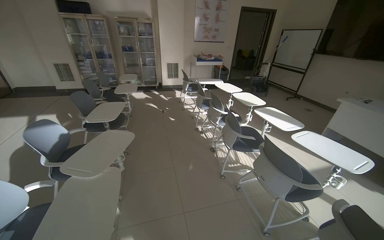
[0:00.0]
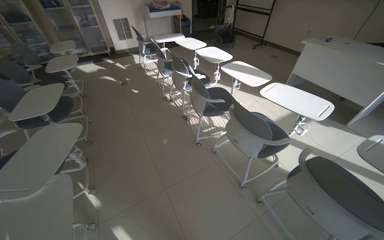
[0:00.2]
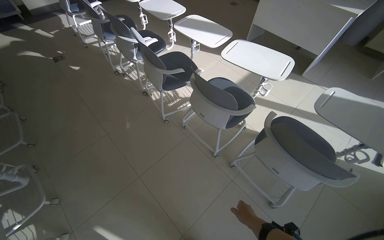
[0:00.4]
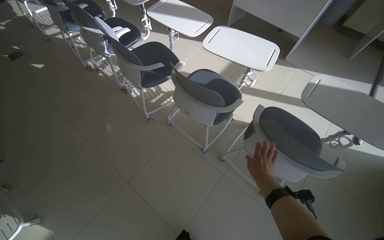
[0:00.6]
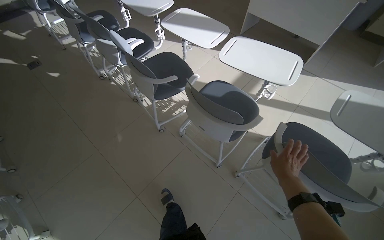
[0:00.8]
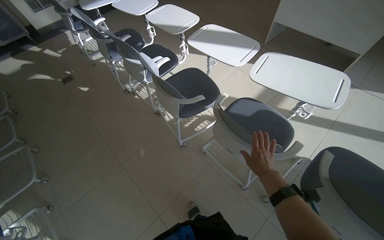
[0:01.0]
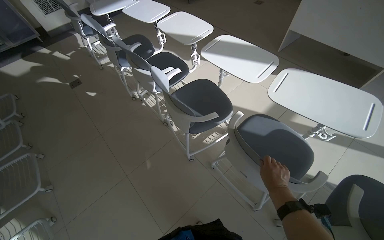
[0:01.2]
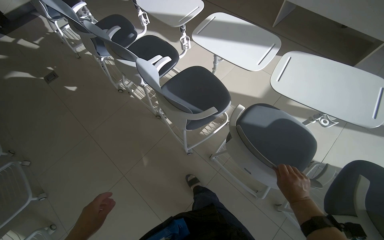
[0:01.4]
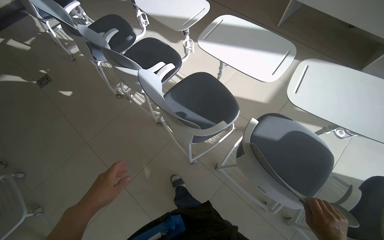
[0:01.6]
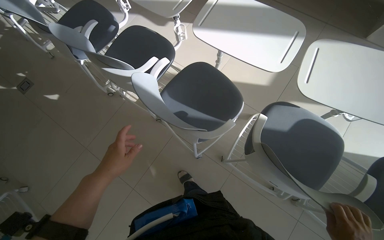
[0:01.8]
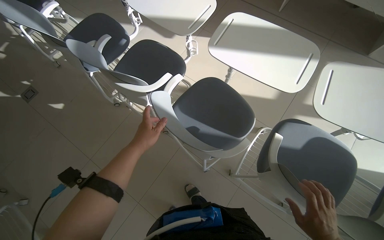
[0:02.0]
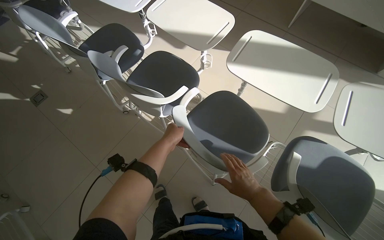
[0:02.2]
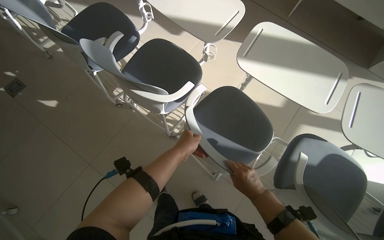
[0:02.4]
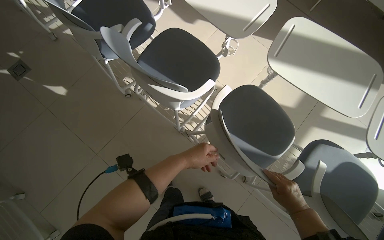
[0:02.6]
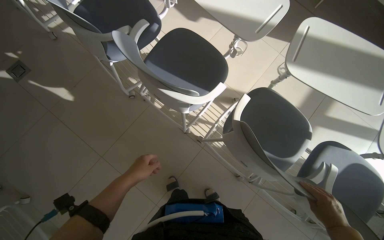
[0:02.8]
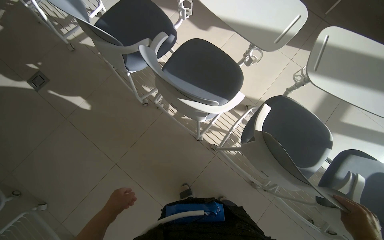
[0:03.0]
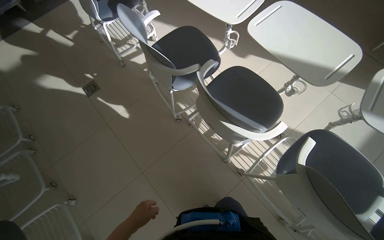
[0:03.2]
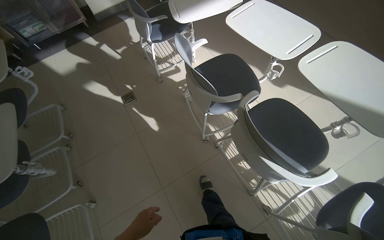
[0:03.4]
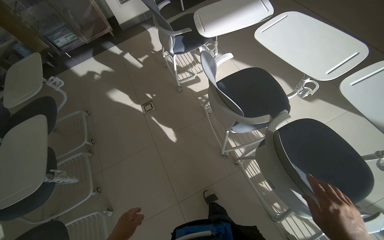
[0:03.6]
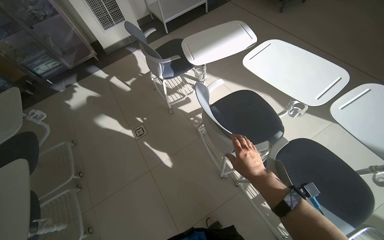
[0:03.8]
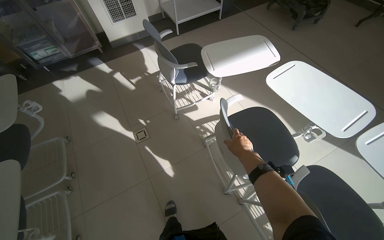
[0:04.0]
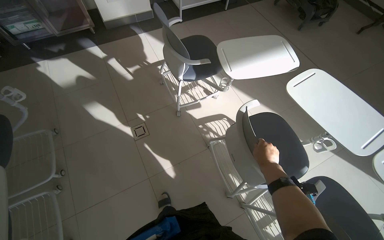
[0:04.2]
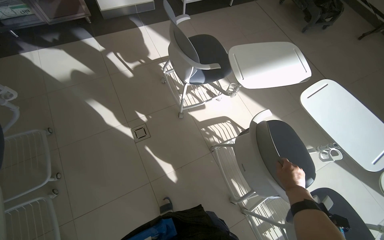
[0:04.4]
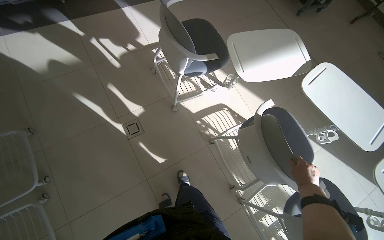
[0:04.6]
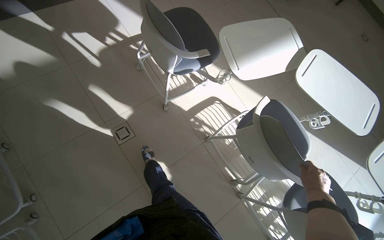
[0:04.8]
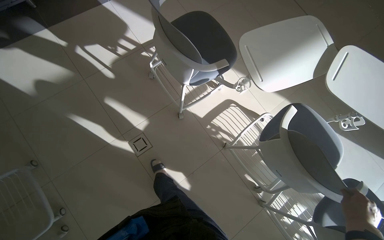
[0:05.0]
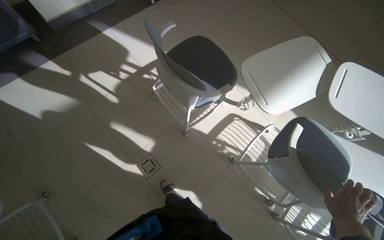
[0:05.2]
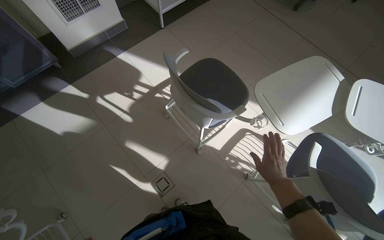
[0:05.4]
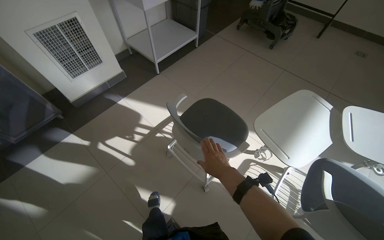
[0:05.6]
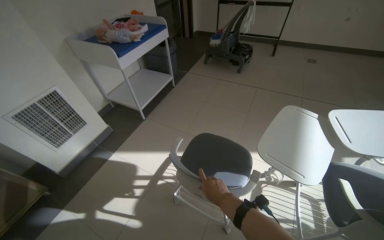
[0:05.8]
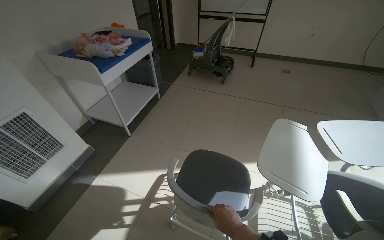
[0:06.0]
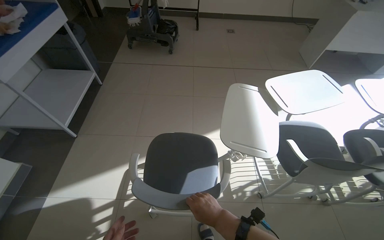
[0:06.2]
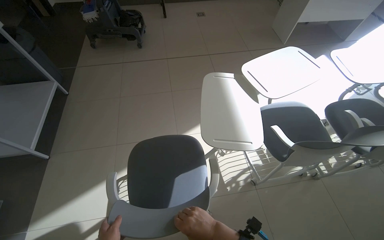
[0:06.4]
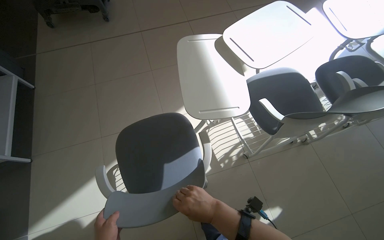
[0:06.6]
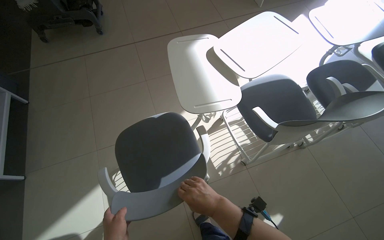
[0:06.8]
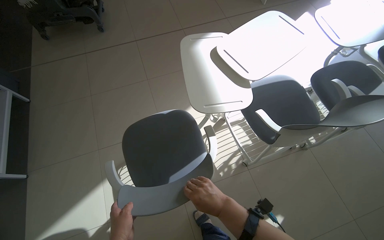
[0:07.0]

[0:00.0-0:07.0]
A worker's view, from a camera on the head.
Job: organizing items.
The whole recording: Arranging chairs with attached desks. The worker arranges the chairs with attached desks in the room.
0:00.0 to 0:01.4: The head travels approximately 1 m. The head turns to the right by roughly 30 degrees. The view tips downward by roughly 35 degrees.
0:01.4 to 0:02.8: The camera is carried about 70 cm. The view tips downward by roughly 15 degrees.
0:02.8 to 0:04.2: The camera travels approximately 90 cm. The view tilts approximately 15 degrees upward.
0:04.2 to 0:05.6: The wearer moves approximately 70 cm.
0:05.6 to 0:07.0: The wearer's head swings approximately 60 degrees to the right.

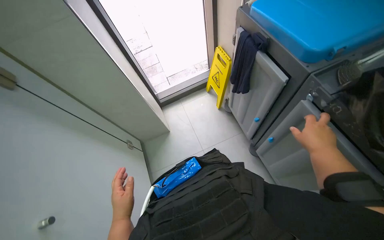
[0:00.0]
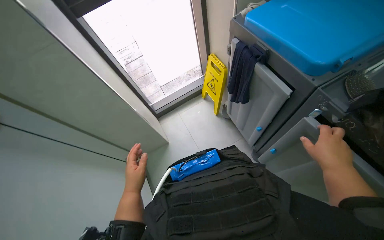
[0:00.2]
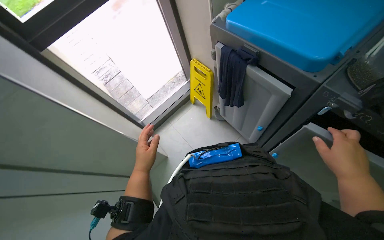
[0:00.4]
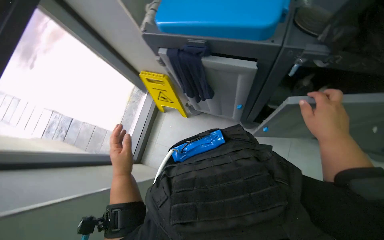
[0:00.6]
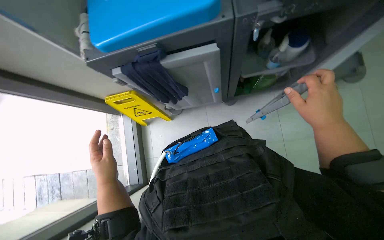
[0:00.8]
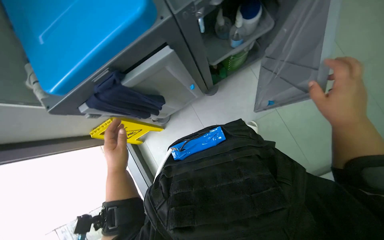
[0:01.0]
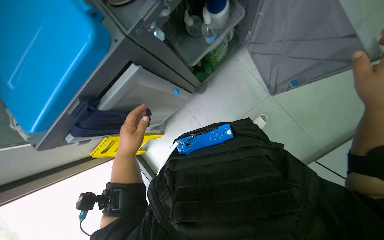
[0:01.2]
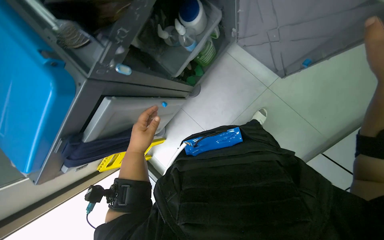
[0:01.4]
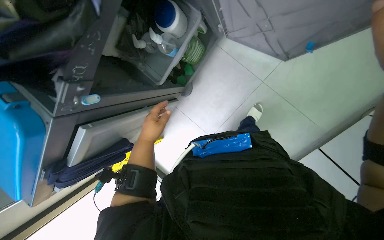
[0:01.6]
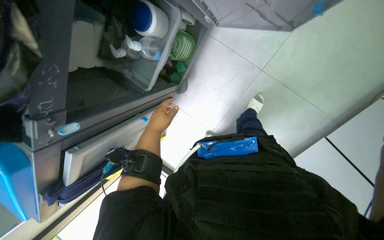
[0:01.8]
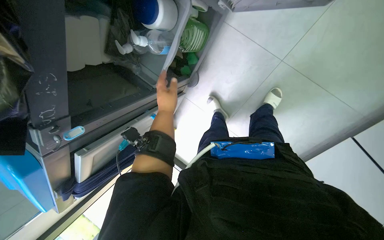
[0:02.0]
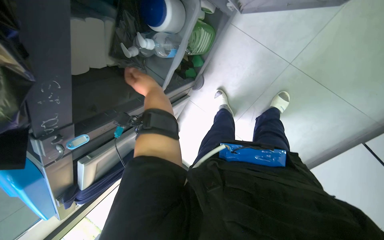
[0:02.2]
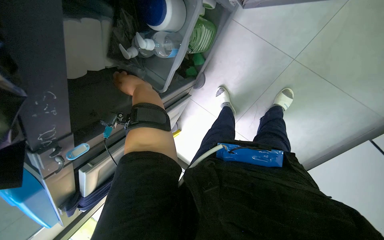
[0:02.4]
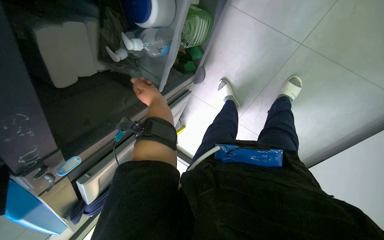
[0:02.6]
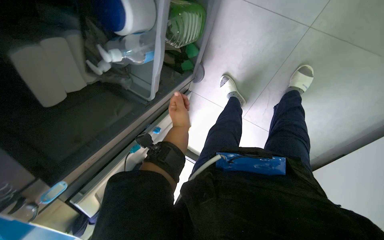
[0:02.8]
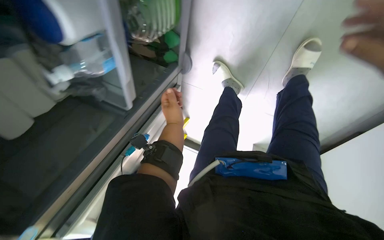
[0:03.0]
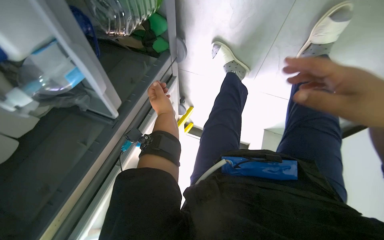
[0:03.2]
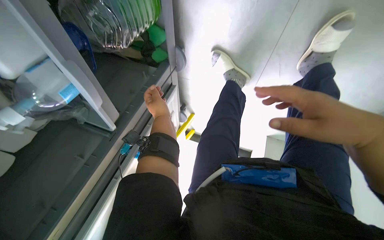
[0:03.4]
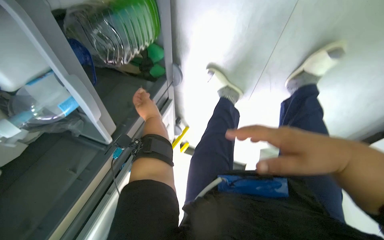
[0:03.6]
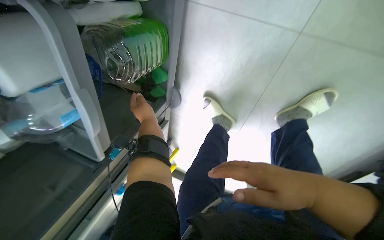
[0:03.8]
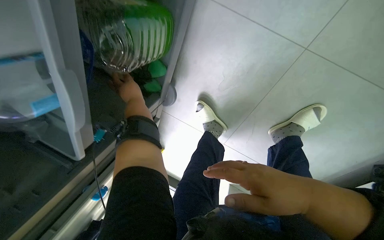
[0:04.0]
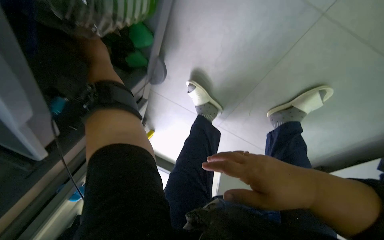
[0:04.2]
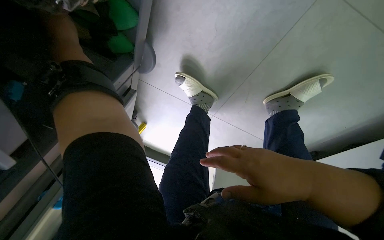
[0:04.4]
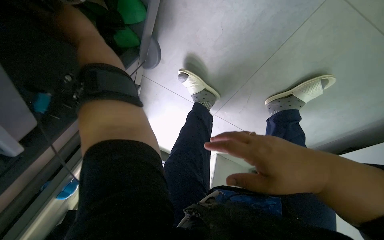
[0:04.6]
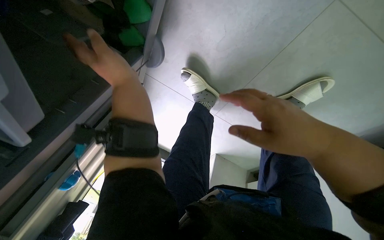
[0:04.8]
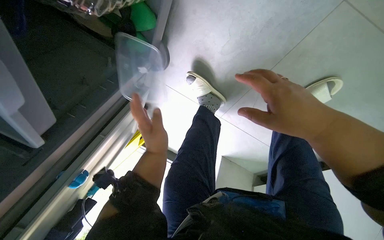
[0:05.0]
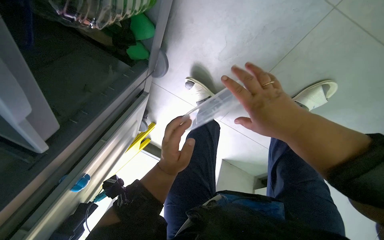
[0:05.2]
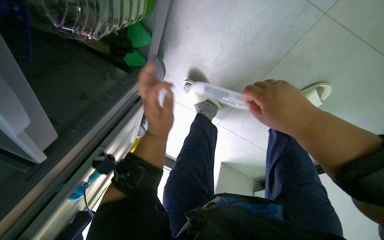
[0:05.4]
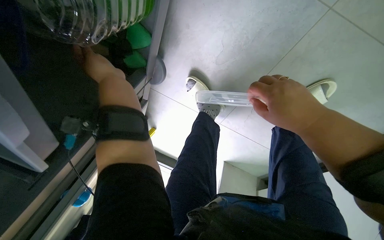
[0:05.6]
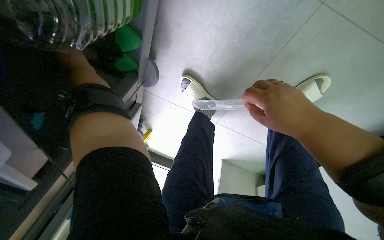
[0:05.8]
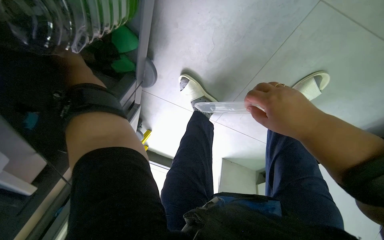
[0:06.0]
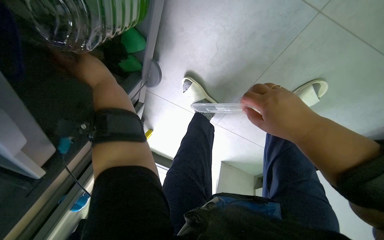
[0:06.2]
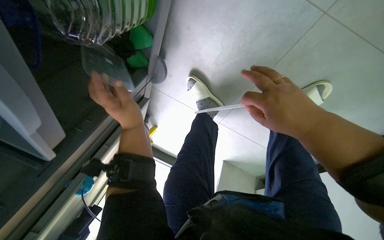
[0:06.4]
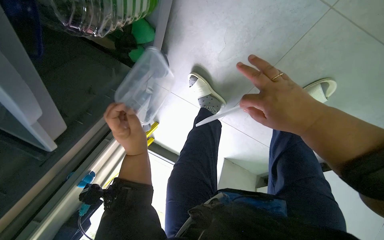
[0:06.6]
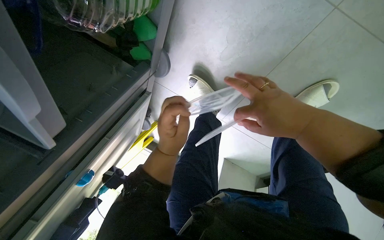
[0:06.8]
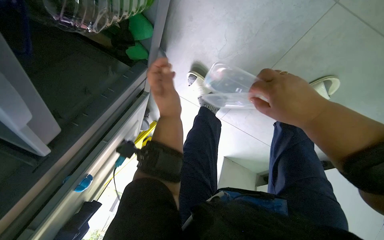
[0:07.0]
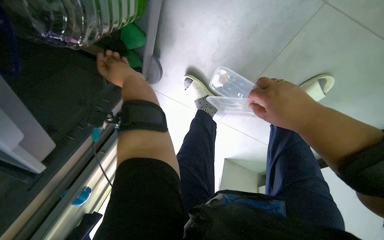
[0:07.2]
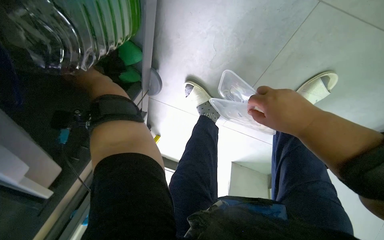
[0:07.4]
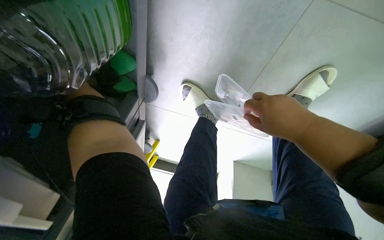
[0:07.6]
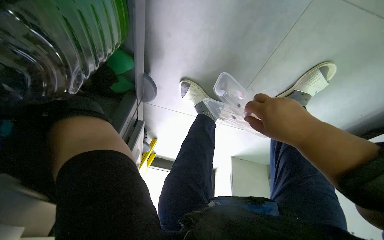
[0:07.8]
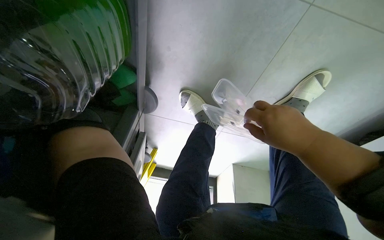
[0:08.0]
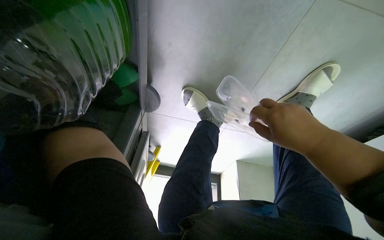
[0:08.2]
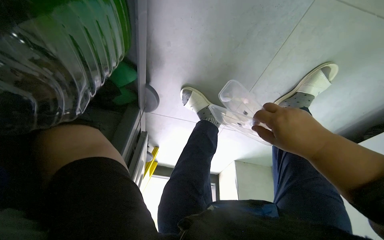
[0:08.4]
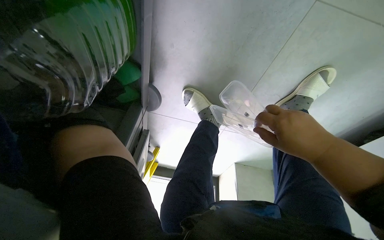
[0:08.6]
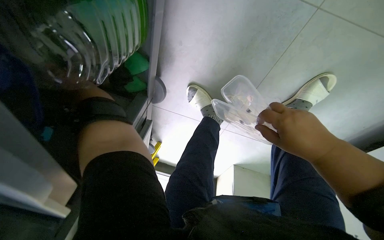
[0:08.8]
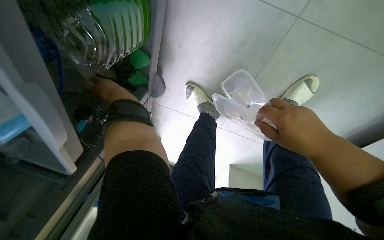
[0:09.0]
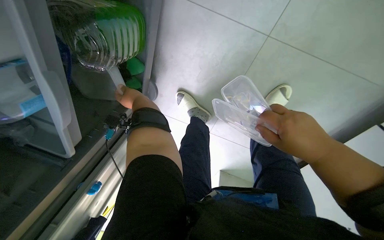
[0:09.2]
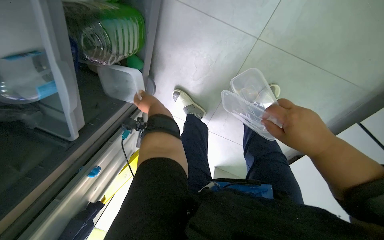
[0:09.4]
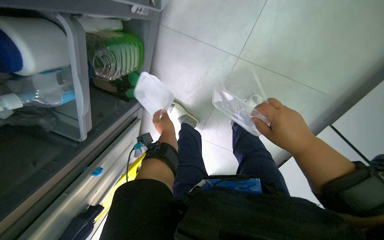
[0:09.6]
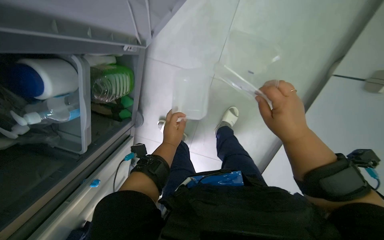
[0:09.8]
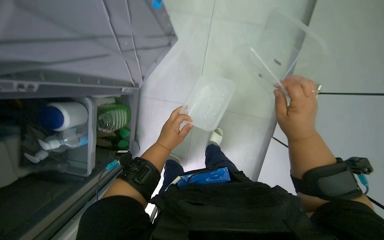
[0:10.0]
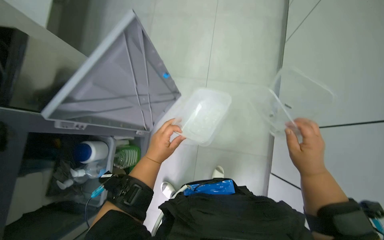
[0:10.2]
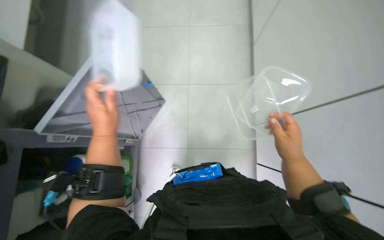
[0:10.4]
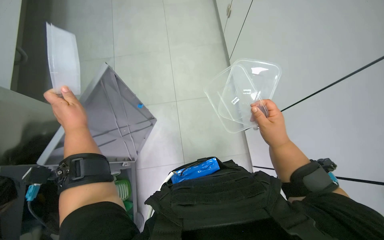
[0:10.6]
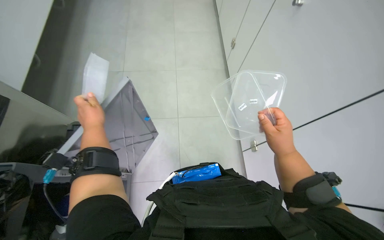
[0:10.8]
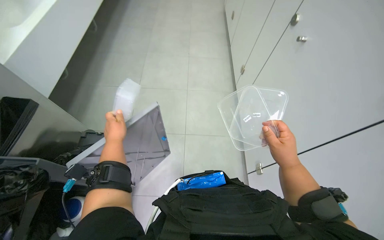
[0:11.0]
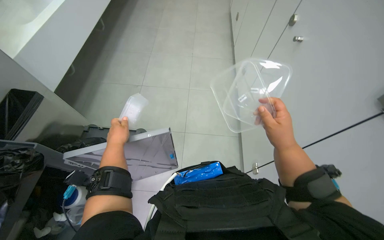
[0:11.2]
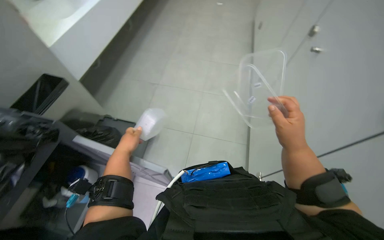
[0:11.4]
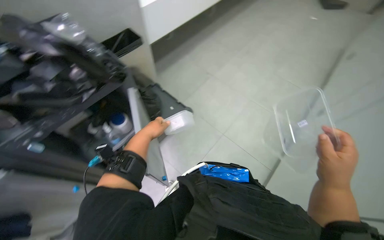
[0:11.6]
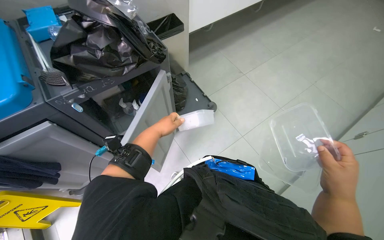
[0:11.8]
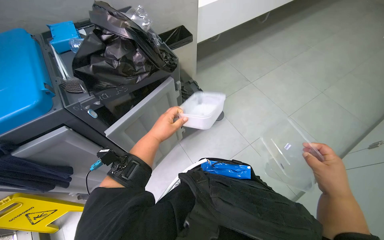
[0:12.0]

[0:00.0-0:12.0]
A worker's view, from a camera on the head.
Job: managing trash.
The whole recording: Sorting and disposing plastic containers. The worker sorts and disposes of plastic containers into a trash bag.
0:00.0 to 0:01.6: The scene turns about 115 degrees counterclockwise in the picture.
0:01.6 to 0:03.0: The wearer moves some 40 cm. The view swings roughly 20 degrees to the left. The camera pitches downward, by about 20 degrees.
0:03.0 to 0:04.4: The camera is aimed some 15 degrees further to the right. The left hand is displaced up the picture and to the left by some 35 cm.
0:04.4 to 0:06.0: The left hand moves approximately 35 cm down the picture and comes back; the right hand heads up the picture, covering approximately 10 cm.
0:09.0 to 0:10.4: The camera travels approximately 70 cm. The wearer looks about 55 degrees further upward.
0:10.4 to 0:12.0: The wearer looks about 35 degrees further to the left. The view tips upward by about 25 degrees.
